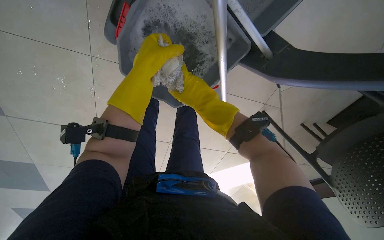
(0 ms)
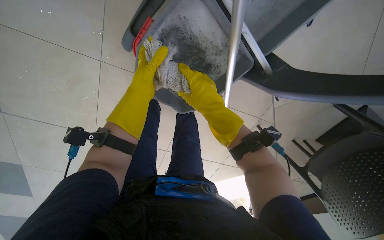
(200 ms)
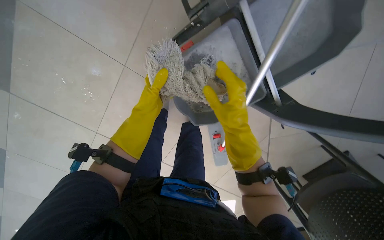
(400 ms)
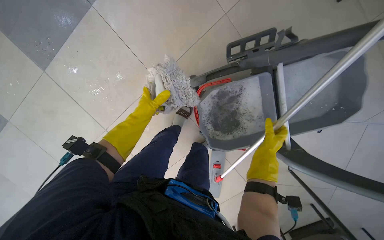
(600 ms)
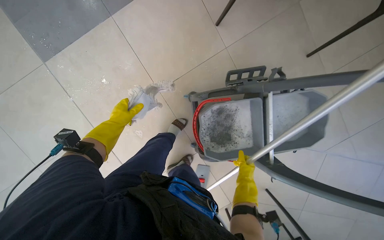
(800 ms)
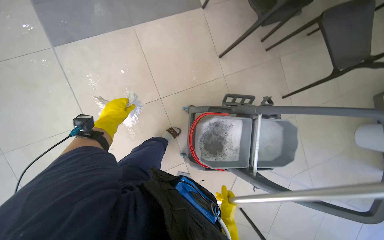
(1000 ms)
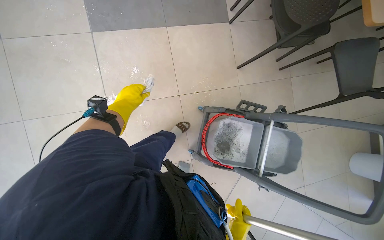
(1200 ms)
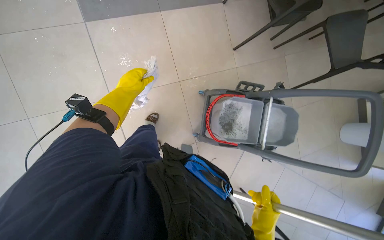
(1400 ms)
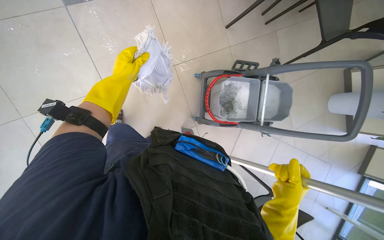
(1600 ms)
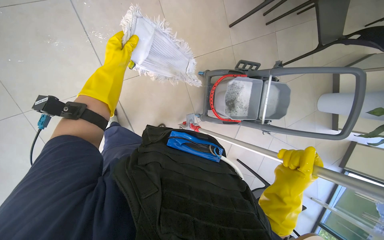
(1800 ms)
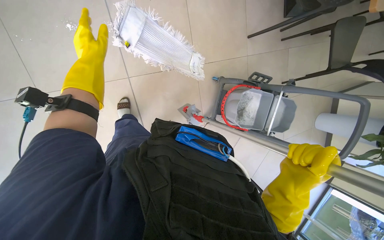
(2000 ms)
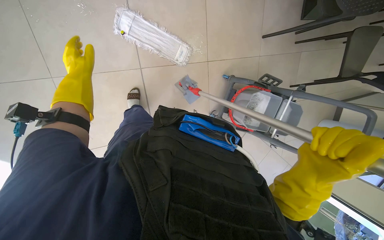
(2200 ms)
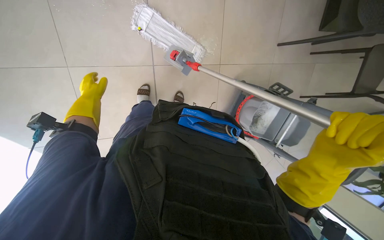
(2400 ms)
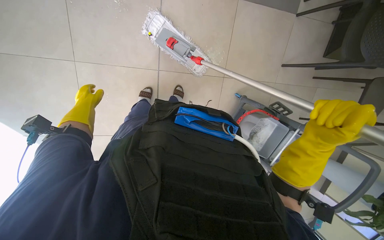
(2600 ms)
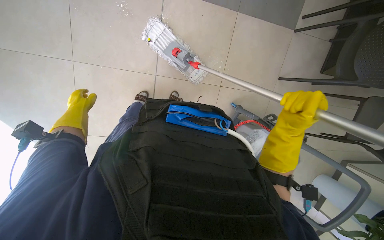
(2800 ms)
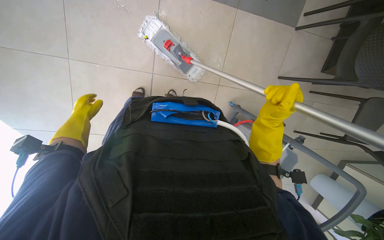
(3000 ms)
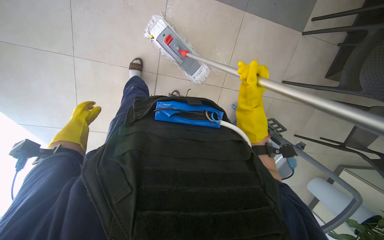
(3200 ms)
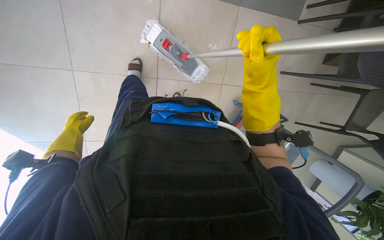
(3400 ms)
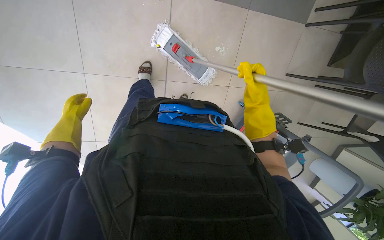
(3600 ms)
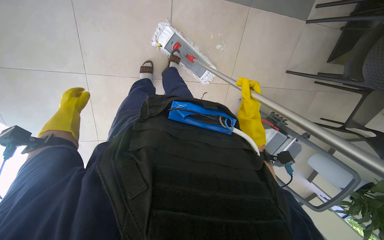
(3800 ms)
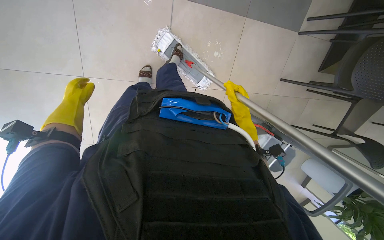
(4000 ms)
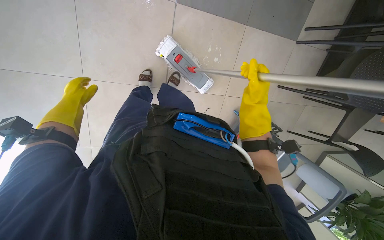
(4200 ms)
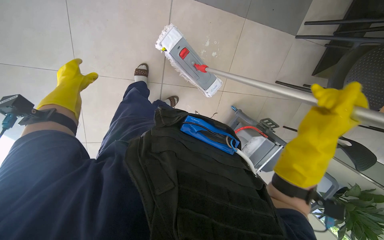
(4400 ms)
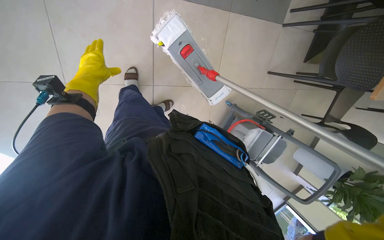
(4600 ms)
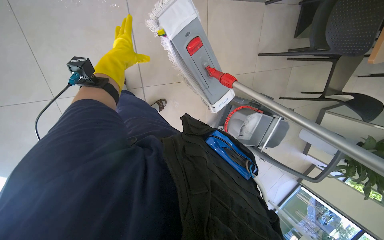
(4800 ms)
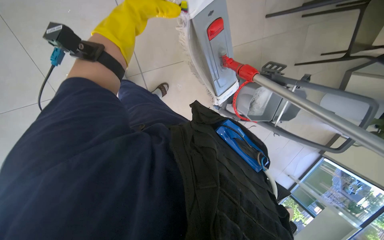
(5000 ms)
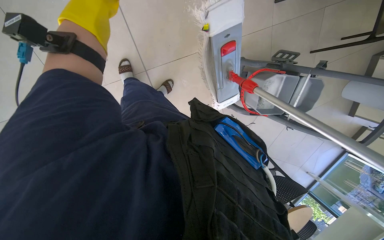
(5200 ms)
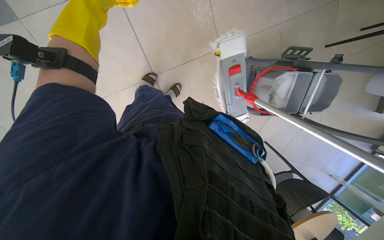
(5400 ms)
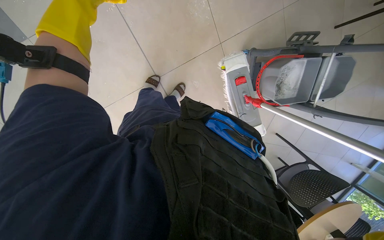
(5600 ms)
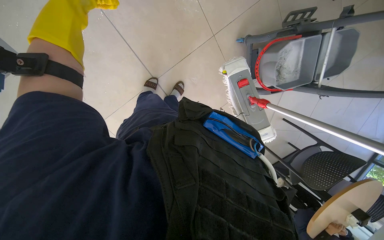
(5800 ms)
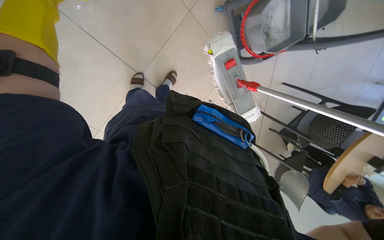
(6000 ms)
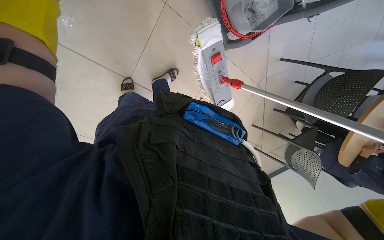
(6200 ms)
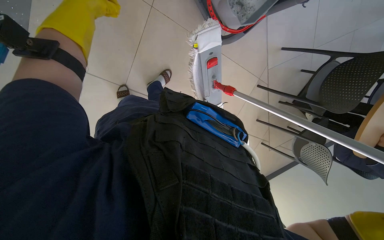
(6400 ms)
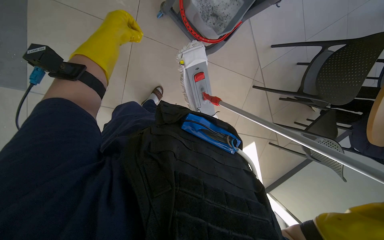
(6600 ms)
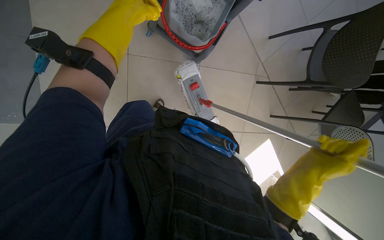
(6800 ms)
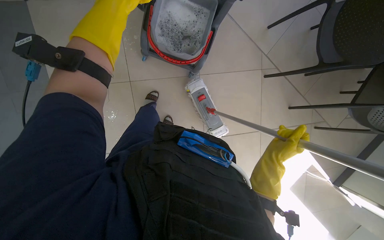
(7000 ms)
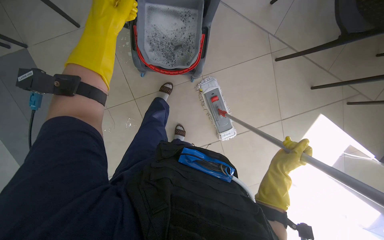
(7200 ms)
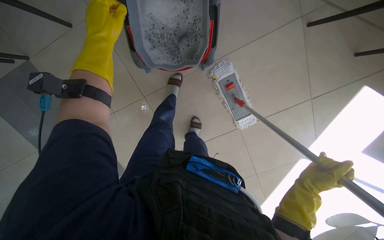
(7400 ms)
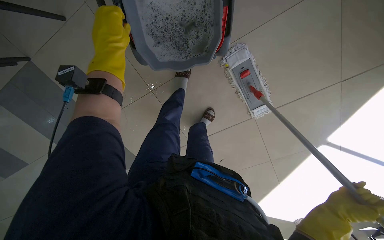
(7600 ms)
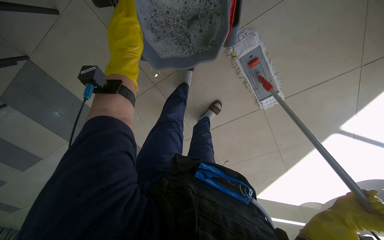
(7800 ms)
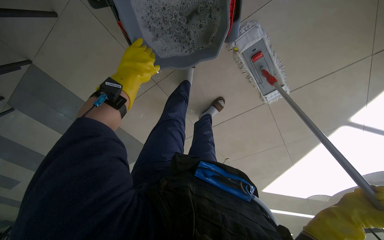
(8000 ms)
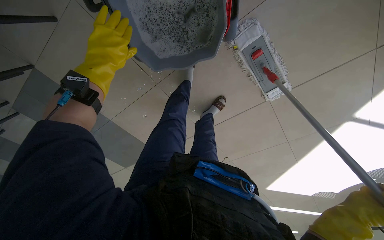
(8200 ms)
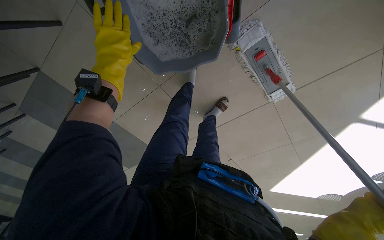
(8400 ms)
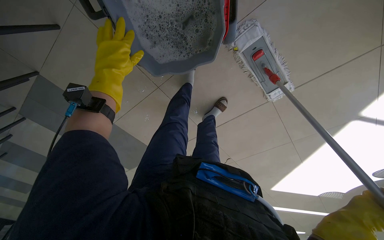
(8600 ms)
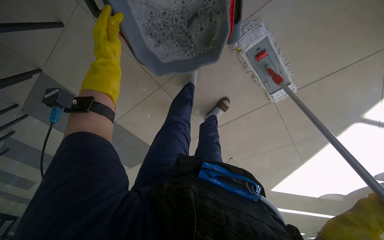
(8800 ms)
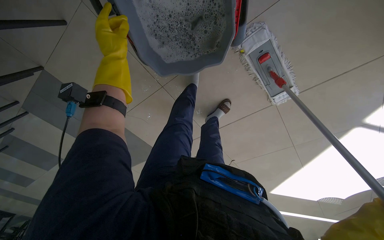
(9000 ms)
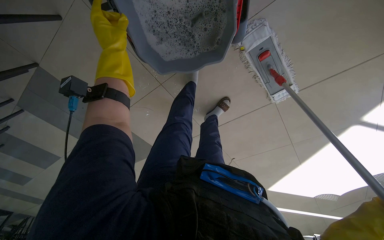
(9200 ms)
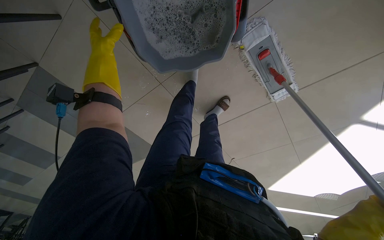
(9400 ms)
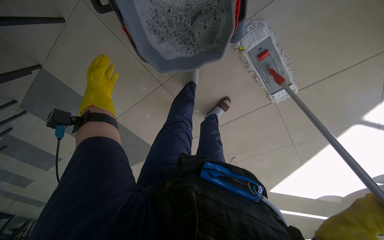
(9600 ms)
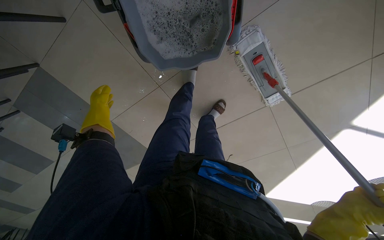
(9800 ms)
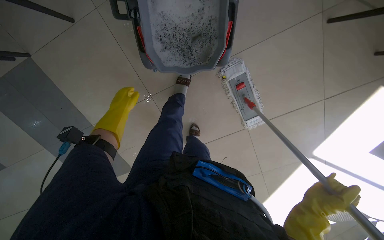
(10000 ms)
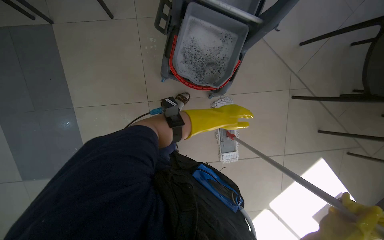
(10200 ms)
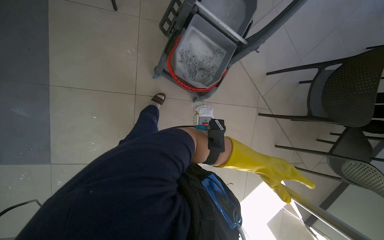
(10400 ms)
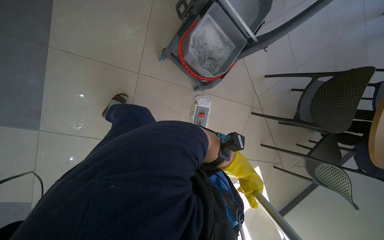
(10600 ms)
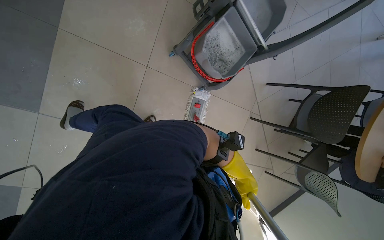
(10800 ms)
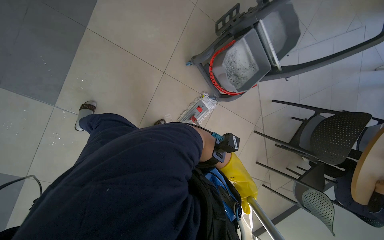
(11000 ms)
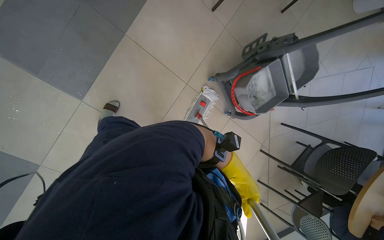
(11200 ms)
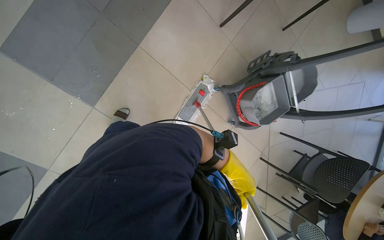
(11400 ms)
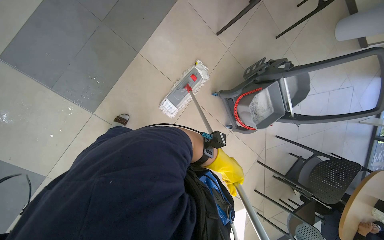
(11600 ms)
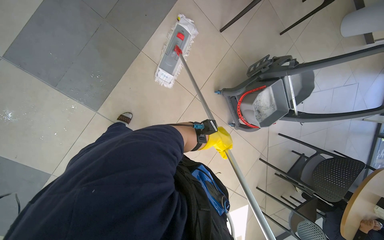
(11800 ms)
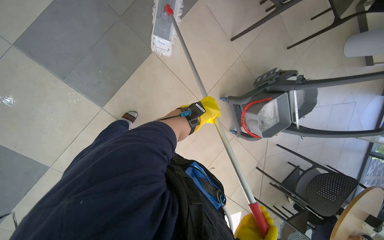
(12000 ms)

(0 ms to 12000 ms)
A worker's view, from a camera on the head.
Job: mopping floor.
The whole recording: Mopping cafeteria floor. The worker mops the cafeteria floor, periodically wringing out the mop.
0 ms - 1600 ms: The camera travels about 90 cm. The view pans to the right by about 30 degrees. The view tips upward by about 20 degrees. Everything in view rotates roughly 30 degrees clockwise.
1600 ms - 3000 ms: The scene turns about 30 degrees clockwise in the picture. The left hand heads to the left, covering some 40 cm; the right hand travels up the picture by approximately 40 cm.
3000 ms - 4400 ms: The left hand shifts some 10 cm up the picture; the right hand reaches some 15 cm farther from the camera, then returns.
4400 ms - 6000 ms: The camera is aimed approximately 15 degrees further to the left. The wearer looks approximately 15 degrees further downward. The scene rotates counterclockwise by approximately 50 degrees.
6000 ms - 7600 ms: The head travels about 60 cm. The camera is aimed roughly 35 degrees further to the left. The scene turns about 50 degrees counterclockwise in the picture.
7600 ms - 9000 ms: The left hand travels farther from the camera by roughly 10 cm.
9000 ms - 10400 ms: The head travels about 60 cm. The view pans to the right by some 35 degrees. The view tilts about 40 degrees upward. The scene rotates clockwise by about 30 degrees.
10400 ms - 12000 ms: The camera is carried approximately 70 cm. The scene rotates clockwise by approximately 35 degrees.

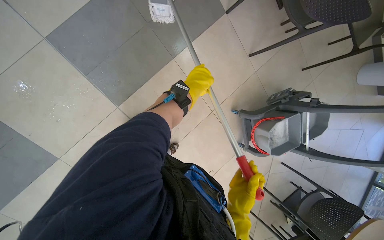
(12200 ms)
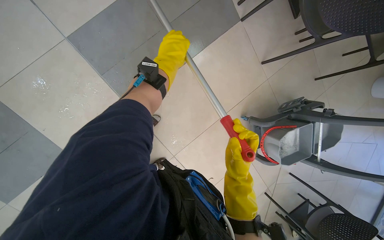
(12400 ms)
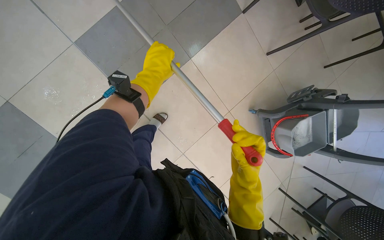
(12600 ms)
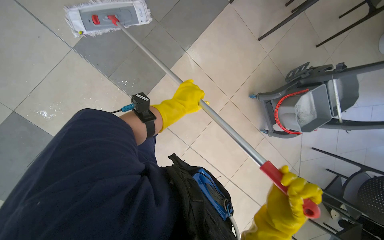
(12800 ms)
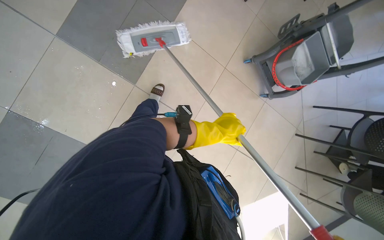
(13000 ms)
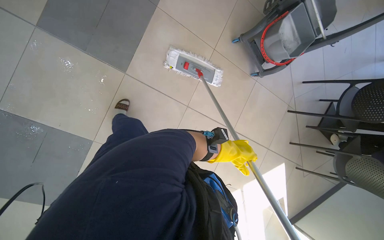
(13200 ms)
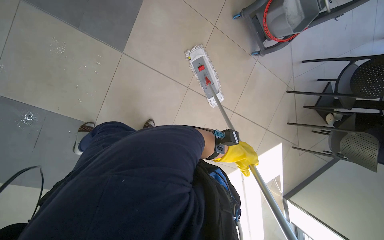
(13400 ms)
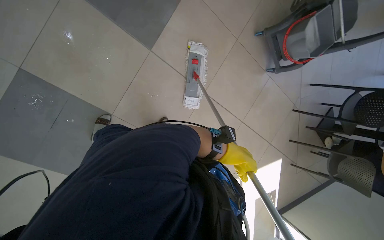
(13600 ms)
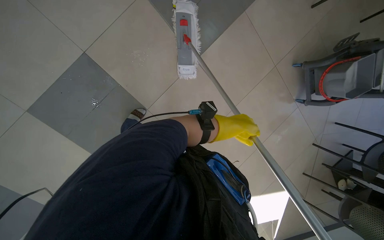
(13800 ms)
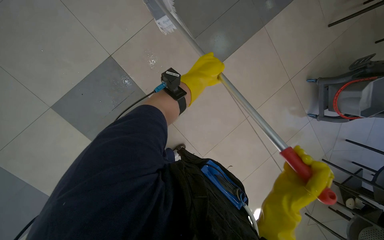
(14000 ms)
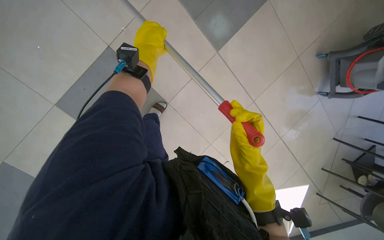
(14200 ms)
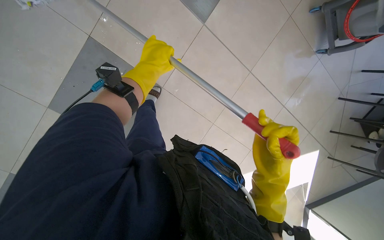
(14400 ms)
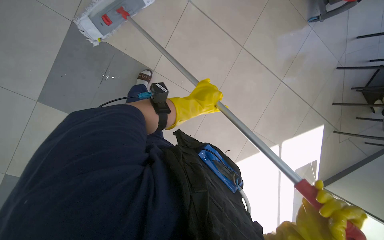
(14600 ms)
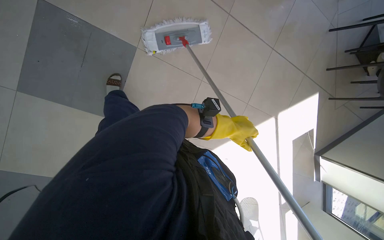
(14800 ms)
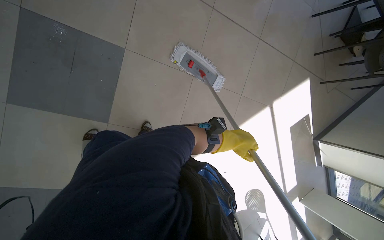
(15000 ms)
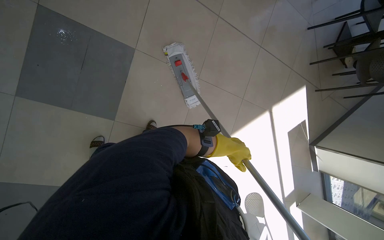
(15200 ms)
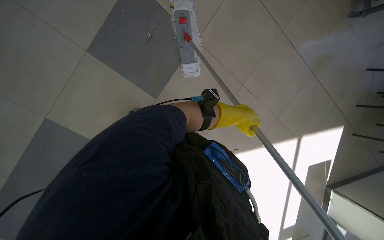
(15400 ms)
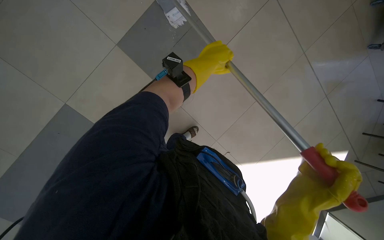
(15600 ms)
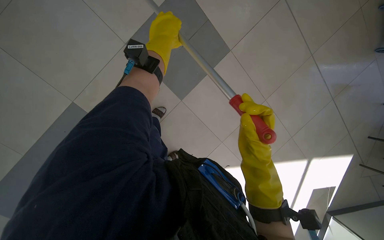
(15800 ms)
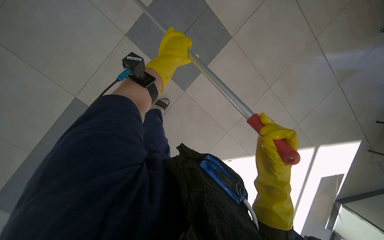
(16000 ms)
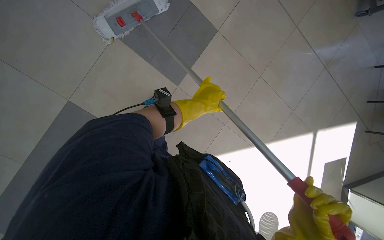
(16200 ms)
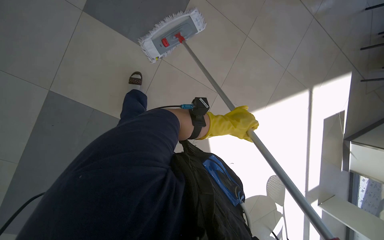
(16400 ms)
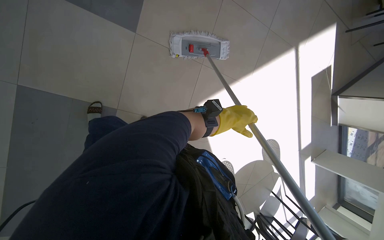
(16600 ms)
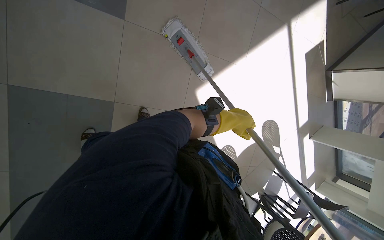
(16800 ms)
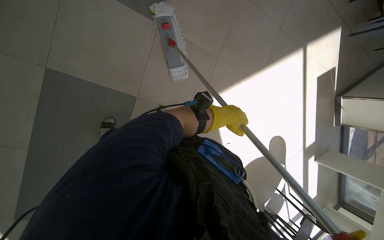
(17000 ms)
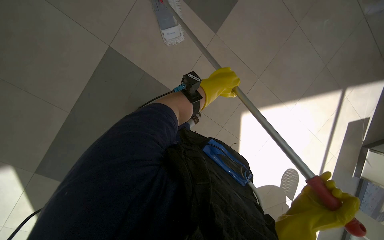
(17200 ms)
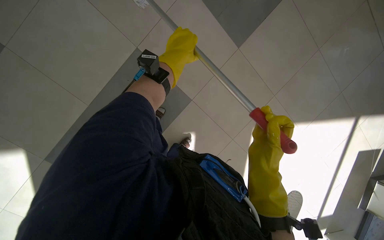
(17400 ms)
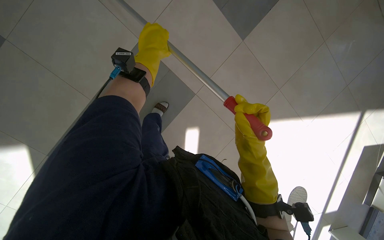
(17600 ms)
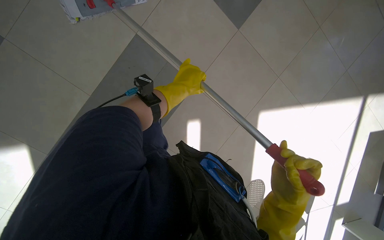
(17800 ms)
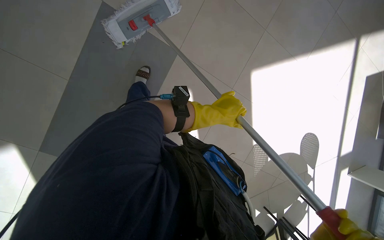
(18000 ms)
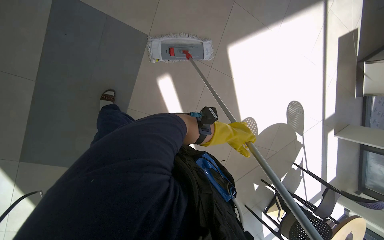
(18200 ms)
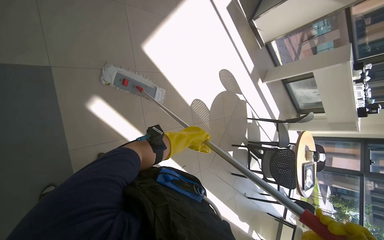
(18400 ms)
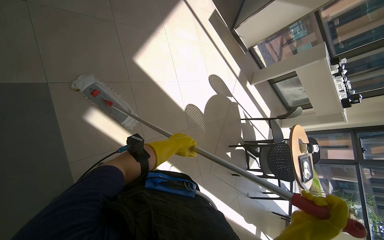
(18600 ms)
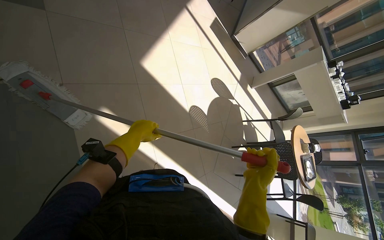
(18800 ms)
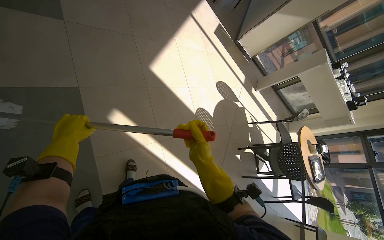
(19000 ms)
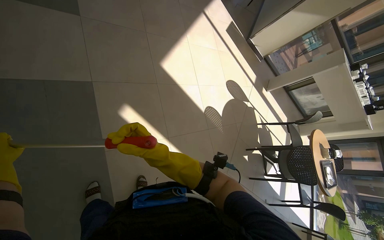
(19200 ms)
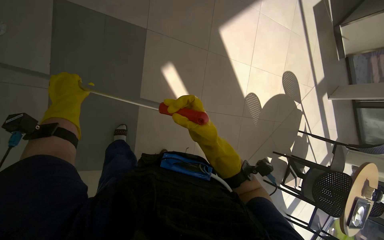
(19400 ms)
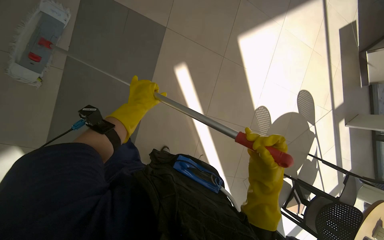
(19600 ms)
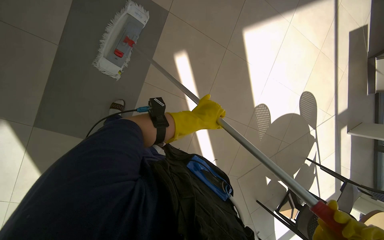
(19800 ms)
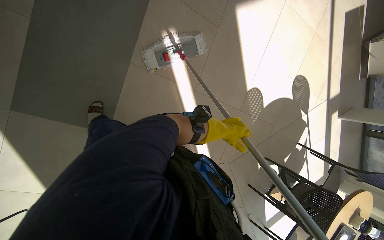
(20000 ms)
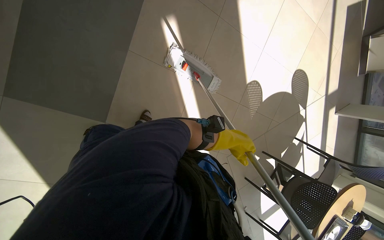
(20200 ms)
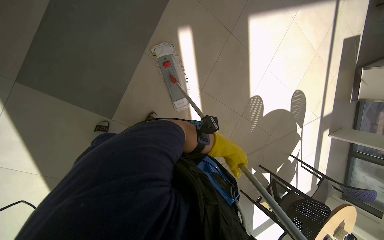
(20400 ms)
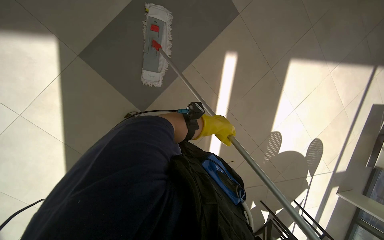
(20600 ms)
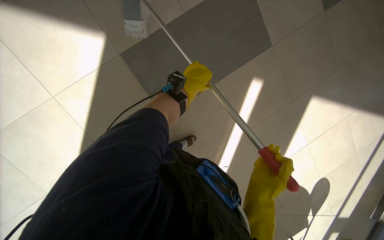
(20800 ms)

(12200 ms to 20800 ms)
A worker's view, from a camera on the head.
Job: mopping floor.
The whole recording: Mopping cafeteria floor. The worker mops the cafeteria floor, periodically wringing out the mop.
12200 ms - 13600 ms: The head travels some 50 cm.
13600 ms - 15000 ms: The head travels about 60 cm.
15000 ms - 16600 ms: The camera pitches downward, by approximately 15 degrees.
16600 ms - 18000 ms: The camera is carried approximately 50 cm.
19400 ms - 20800 ms: The wearer moves roughly 50 cm. The scene turns about 50 degrees clockwise in the picture.
